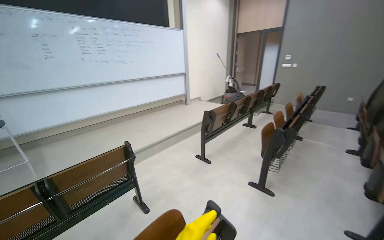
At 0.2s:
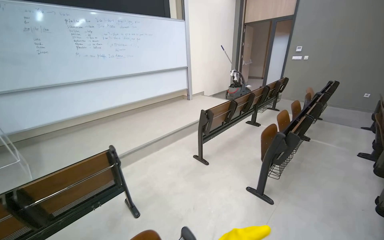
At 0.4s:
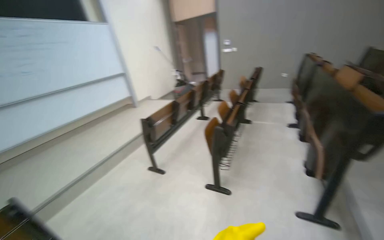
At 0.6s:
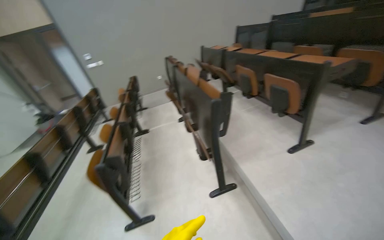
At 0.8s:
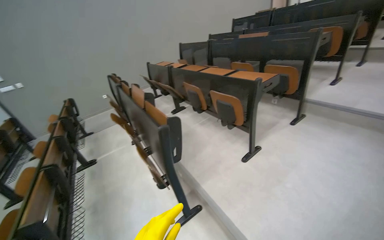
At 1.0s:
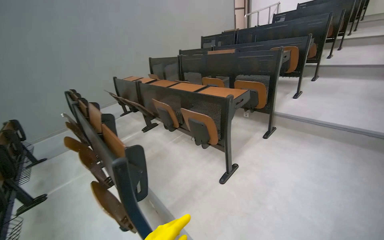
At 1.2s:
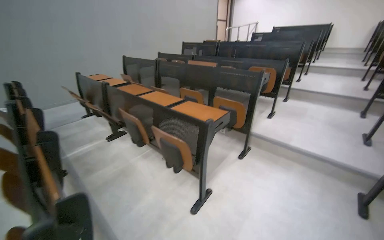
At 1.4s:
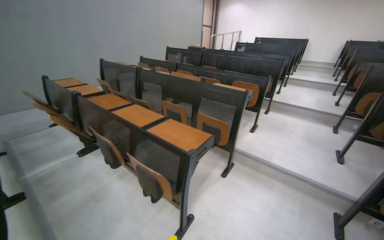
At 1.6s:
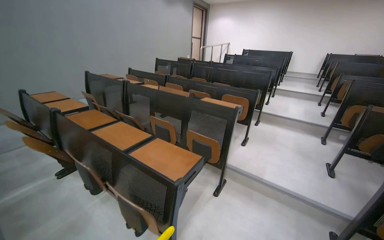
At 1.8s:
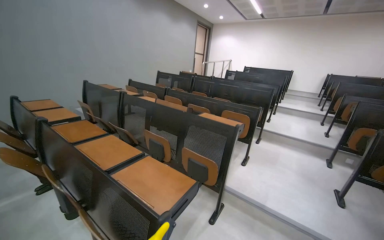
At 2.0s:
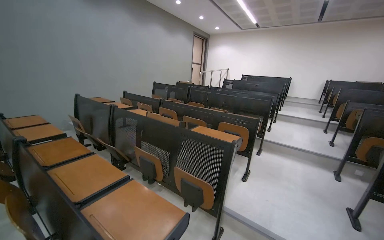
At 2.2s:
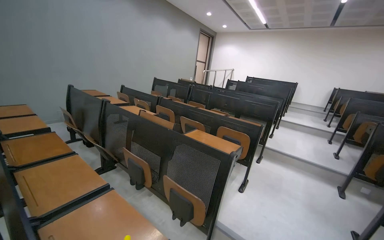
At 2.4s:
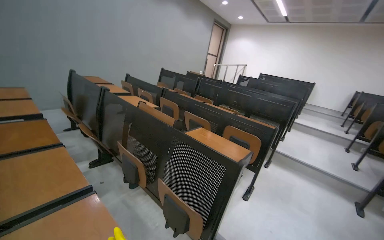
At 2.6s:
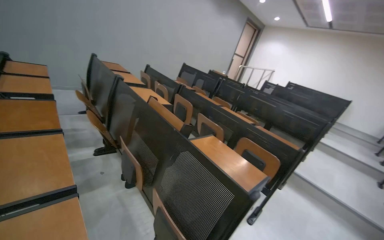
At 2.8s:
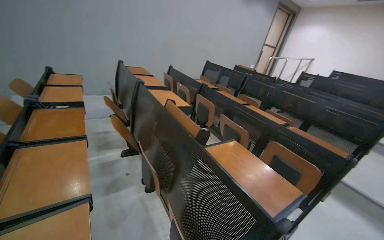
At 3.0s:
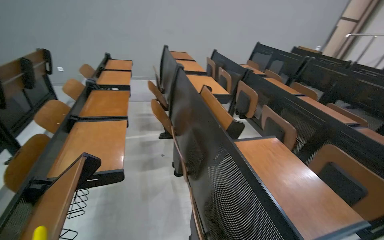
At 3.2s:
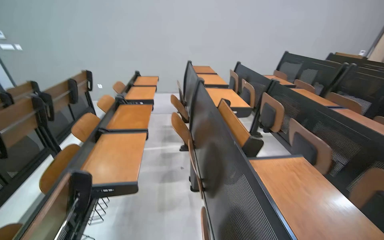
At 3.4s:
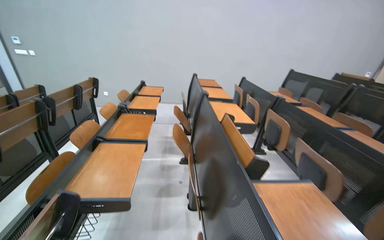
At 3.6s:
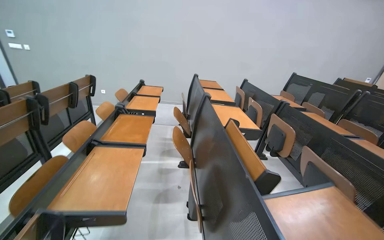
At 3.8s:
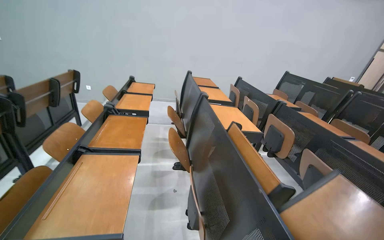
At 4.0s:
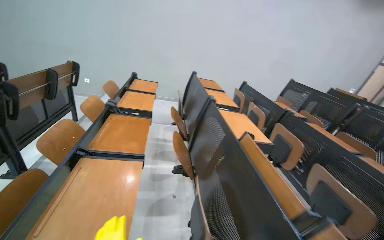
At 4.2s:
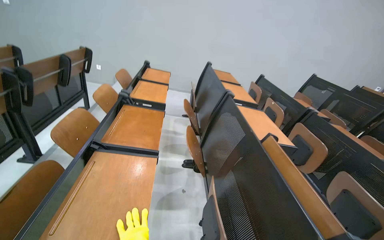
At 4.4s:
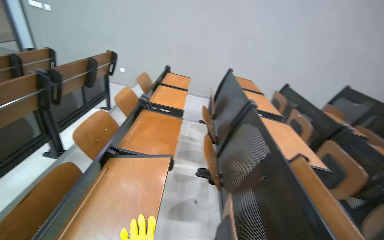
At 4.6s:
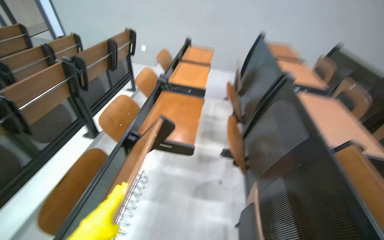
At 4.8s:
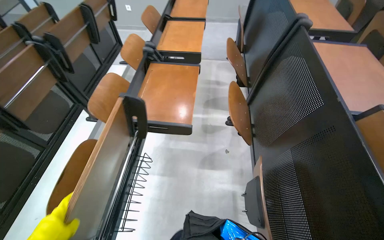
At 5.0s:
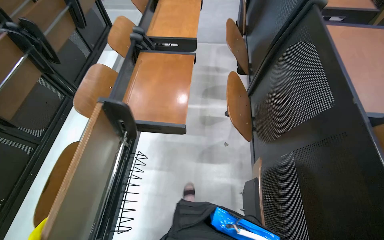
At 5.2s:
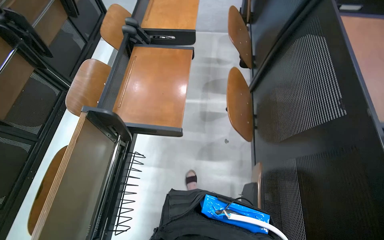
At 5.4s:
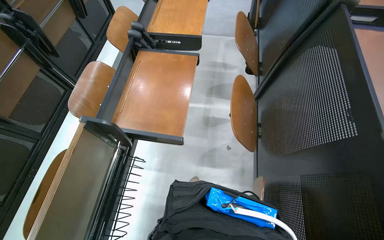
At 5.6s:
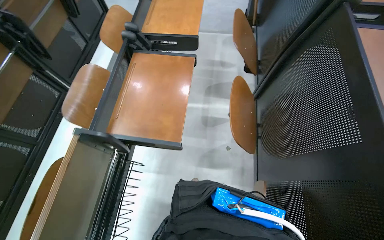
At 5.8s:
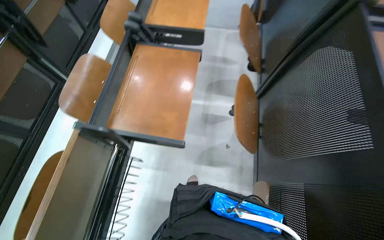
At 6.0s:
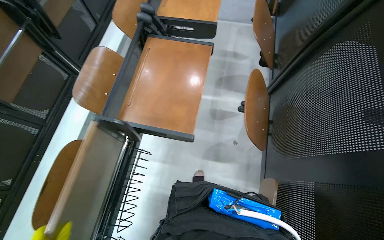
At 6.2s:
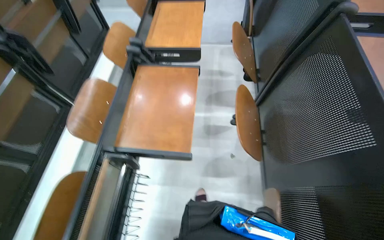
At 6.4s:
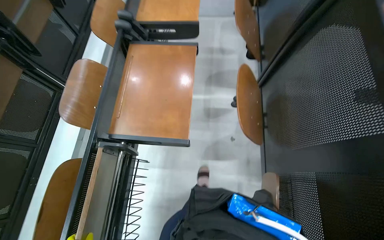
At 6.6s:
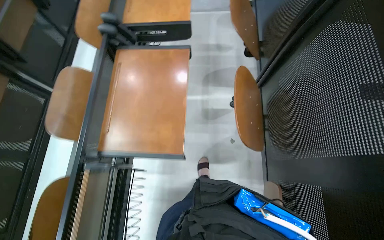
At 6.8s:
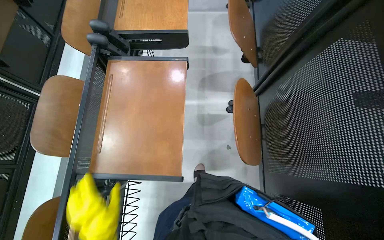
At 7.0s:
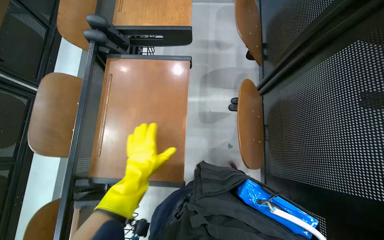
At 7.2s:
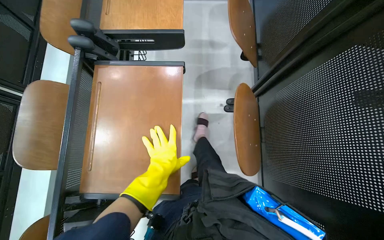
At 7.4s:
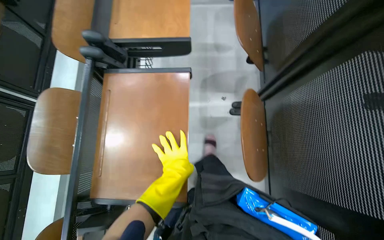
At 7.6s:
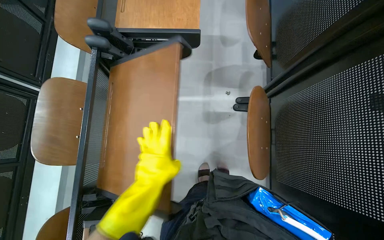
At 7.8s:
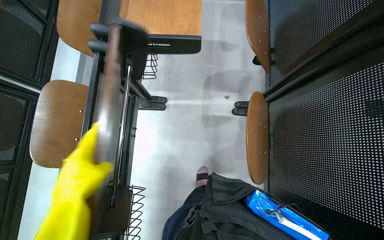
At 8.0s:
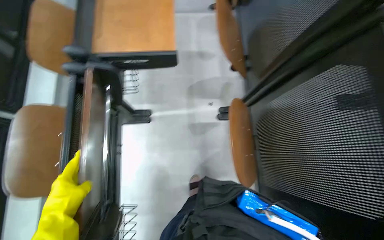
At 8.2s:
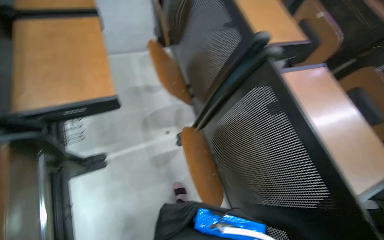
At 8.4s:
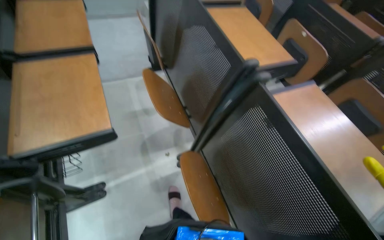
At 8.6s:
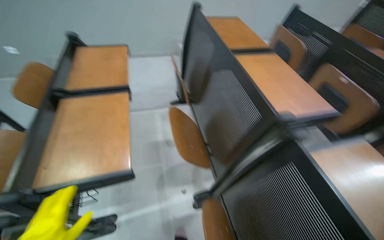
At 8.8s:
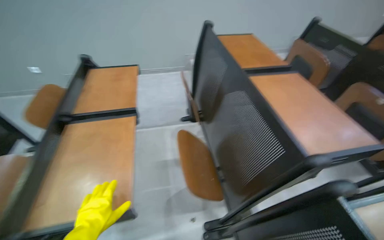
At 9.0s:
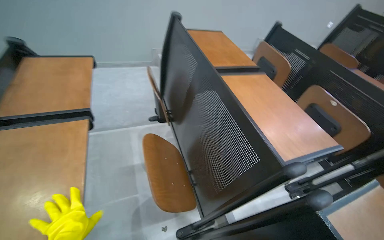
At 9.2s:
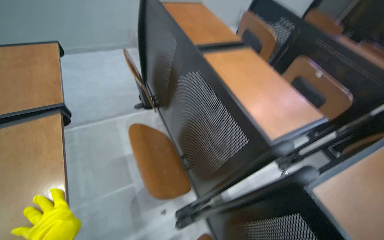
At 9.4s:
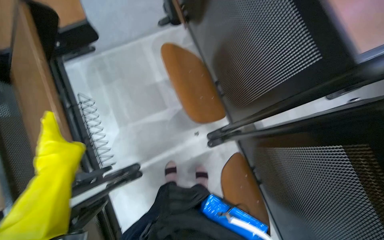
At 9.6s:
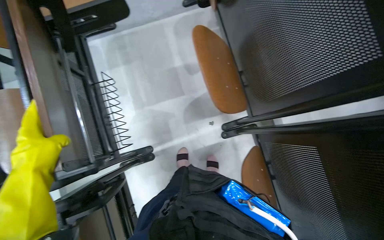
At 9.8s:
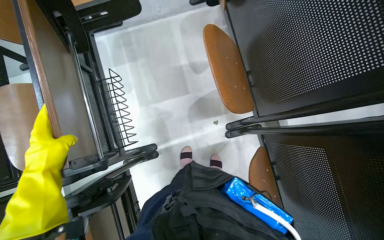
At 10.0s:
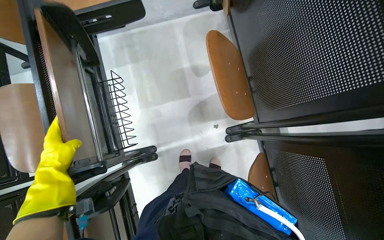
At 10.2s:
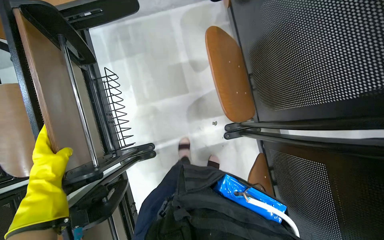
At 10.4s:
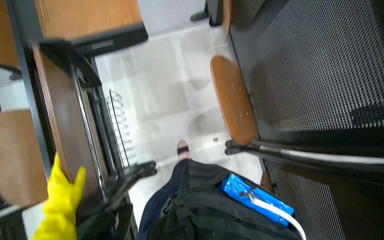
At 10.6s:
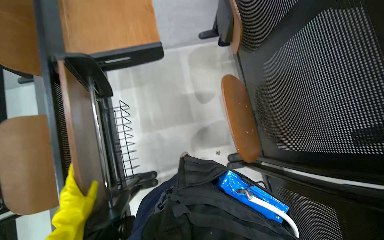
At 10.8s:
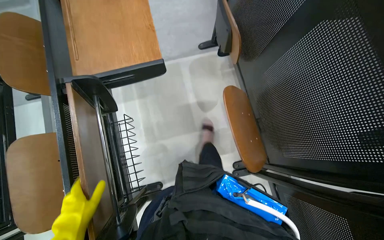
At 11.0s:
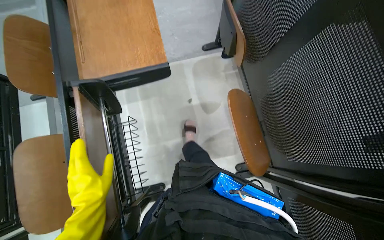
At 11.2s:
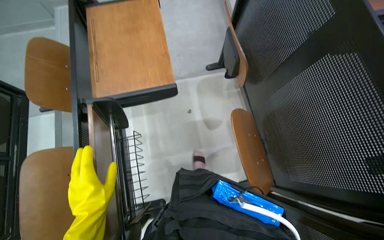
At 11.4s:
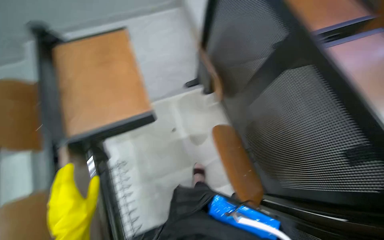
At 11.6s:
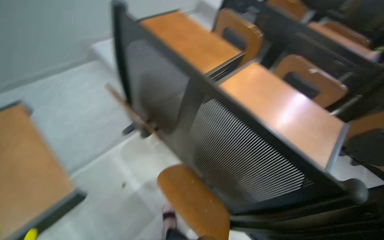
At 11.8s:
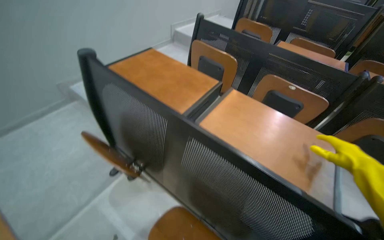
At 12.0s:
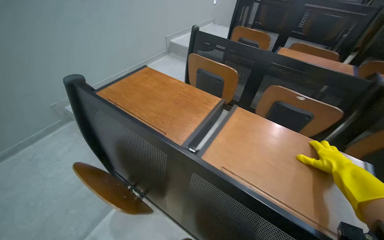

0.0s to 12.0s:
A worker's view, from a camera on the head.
Job: organizing items.
The whole recording: Folding up classroom desks. The worker walks through the classroom, folding up the desks.
0.0s to 1.6s: The camera is carried some 1.5 m. The wearer's head swings some 100 degrees to the right. The wearer looks roughly 15 degrees further upward.
1.6s to 3.0s: The camera travels about 1 m. The wearer looks about 40 degrees further to the left.
3.0s to 4.4s: The camera travels some 50 cm. The wearer looks approximately 20 degrees further to the left.
4.4s to 6.0s: The camera travels some 50 cm. The view swings some 15 degrees to the left. The wearer looks roughly 35 degrees further downward.
7.6s to 9.0s: The wearer looks some 25 degrees further to the right. The wearer looks approximately 35 degrees further upward.
9.0s to 10.4s: The view tilts roughly 15 degrees downward.

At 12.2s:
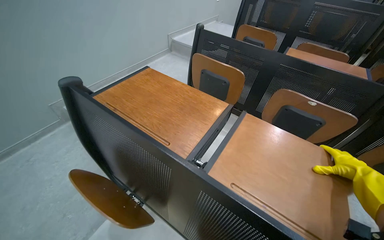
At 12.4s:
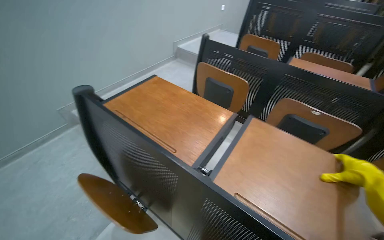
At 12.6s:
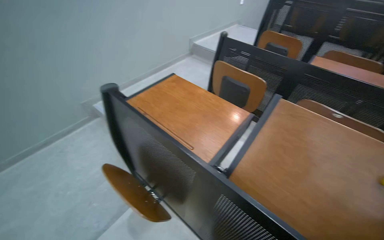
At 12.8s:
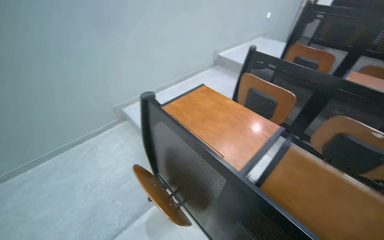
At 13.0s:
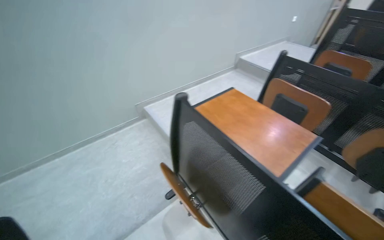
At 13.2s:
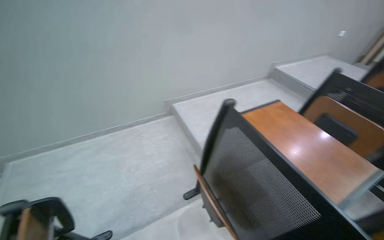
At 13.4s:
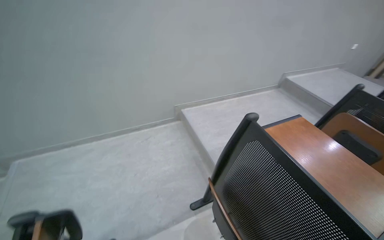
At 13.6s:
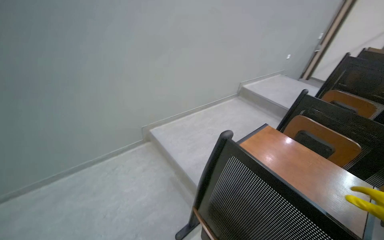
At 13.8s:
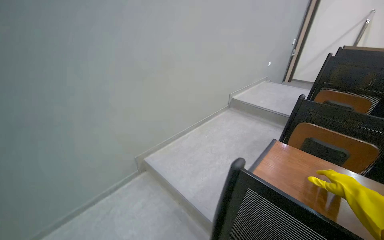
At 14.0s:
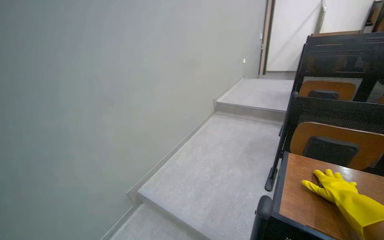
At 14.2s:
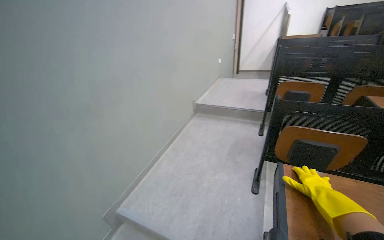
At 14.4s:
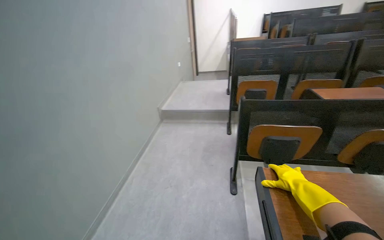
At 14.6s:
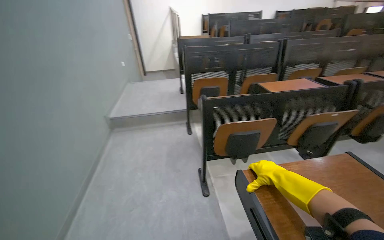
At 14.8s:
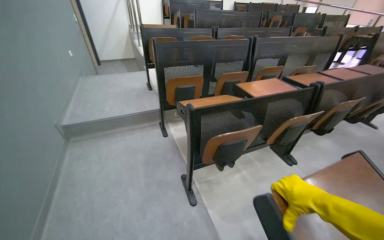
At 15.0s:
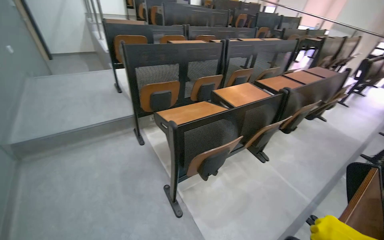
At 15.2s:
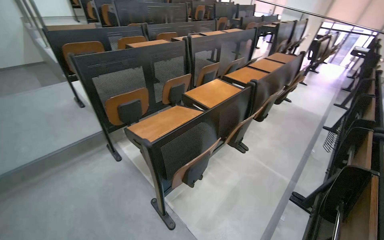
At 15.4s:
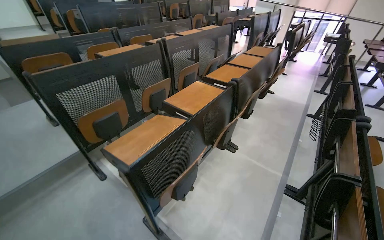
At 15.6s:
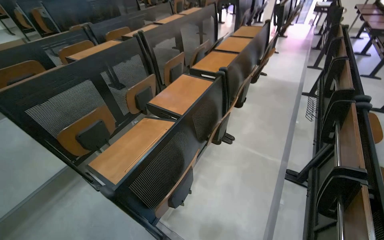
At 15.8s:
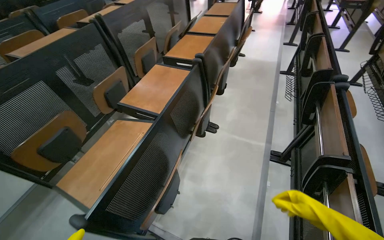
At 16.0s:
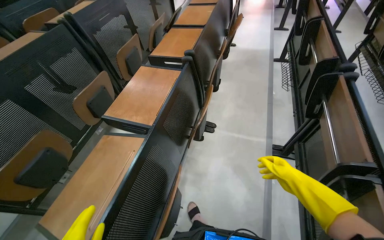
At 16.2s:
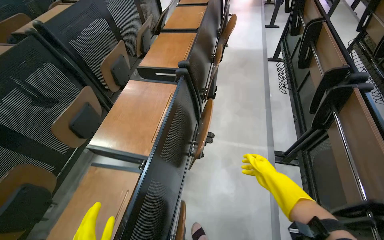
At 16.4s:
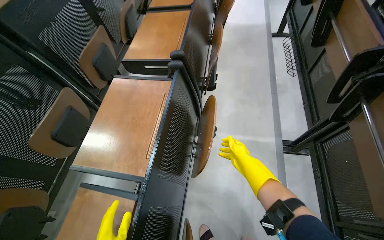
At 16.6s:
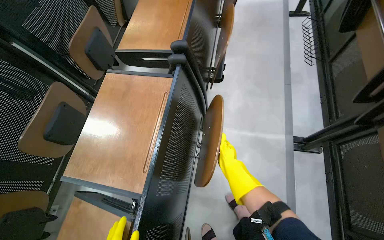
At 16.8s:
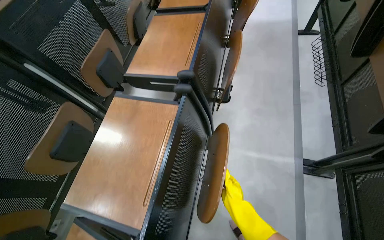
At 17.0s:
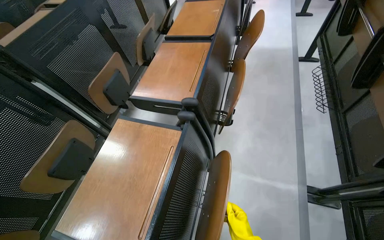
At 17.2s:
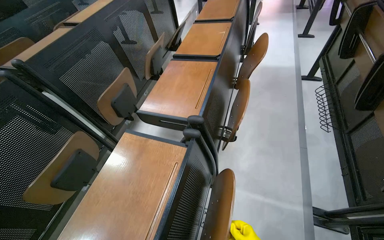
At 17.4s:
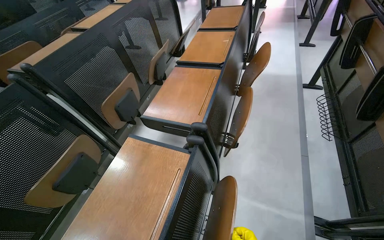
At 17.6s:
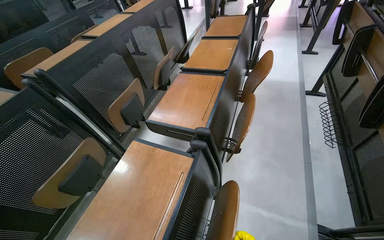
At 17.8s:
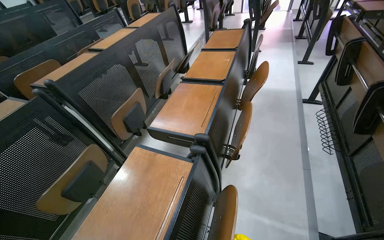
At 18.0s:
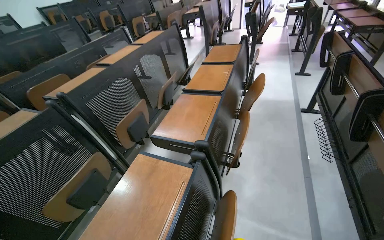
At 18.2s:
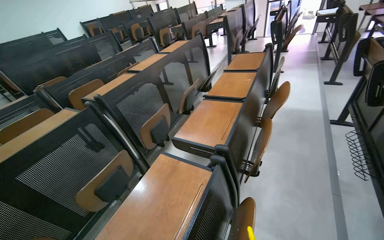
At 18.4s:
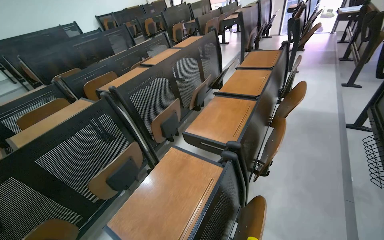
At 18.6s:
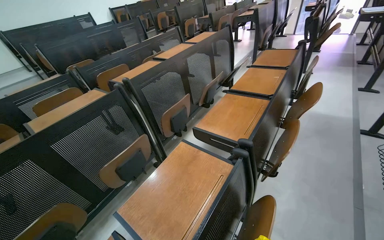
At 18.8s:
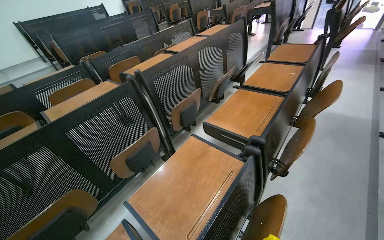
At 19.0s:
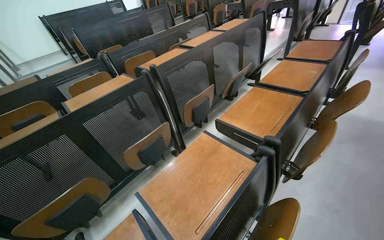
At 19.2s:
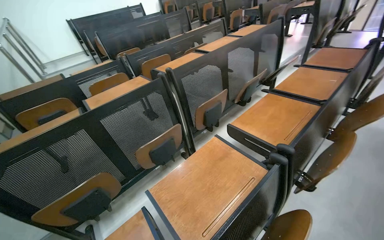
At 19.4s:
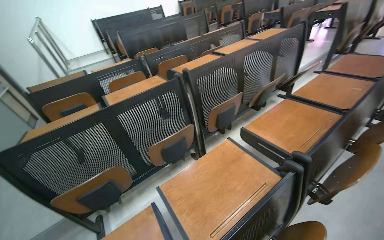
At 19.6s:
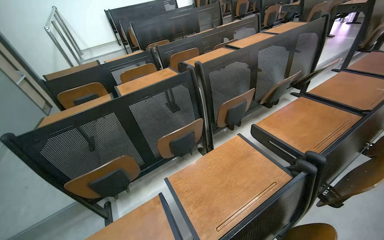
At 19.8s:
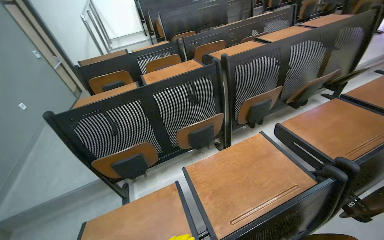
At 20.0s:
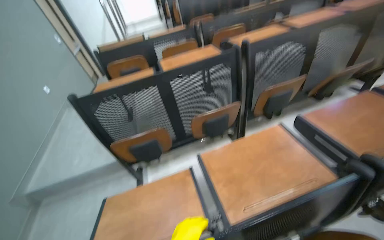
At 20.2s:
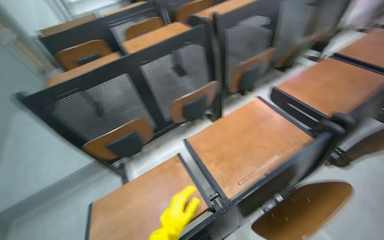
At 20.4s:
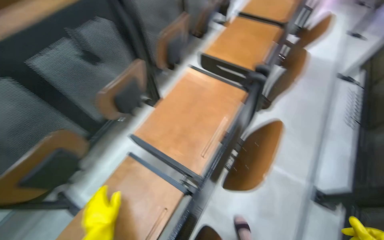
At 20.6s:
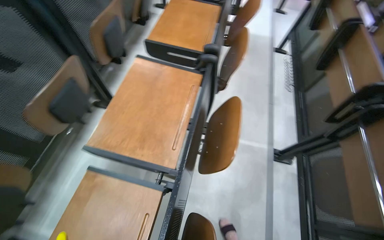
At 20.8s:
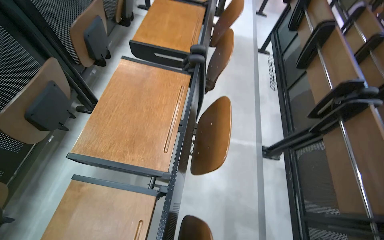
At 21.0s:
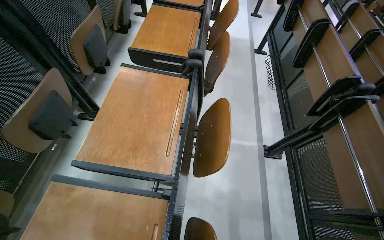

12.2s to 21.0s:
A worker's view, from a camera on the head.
Job: organizing items.
The whole recording: Folding up classroom desks. The worker walks through the classroom, folding up the desks.
12.2s to 13.6s: The camera is carried to the left, roughly 50 cm.
13.6s to 15.2s: The wearer moves roughly 1 m. The wearer looks about 95 degrees further to the right.
15.2s to 16.6s: The camera travels about 1 m. The head turns to the right by about 35 degrees. The view tips downward by some 25 degrees.
16.6s to 18.0s: The camera pitches upward, by roughly 25 degrees.
18.0s to 19.6s: The wearer's head swings about 40 degrees to the left.
19.6s to 21.0s: The wearer's head swings some 55 degrees to the right. The wearer looks roughly 20 degrees further downward.
